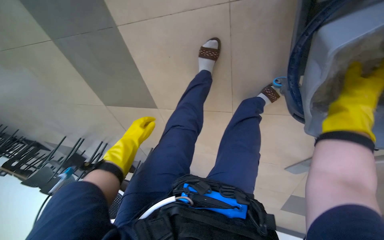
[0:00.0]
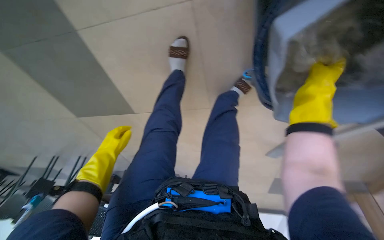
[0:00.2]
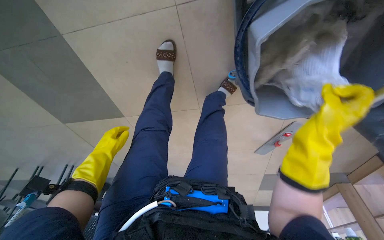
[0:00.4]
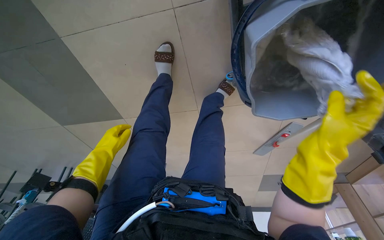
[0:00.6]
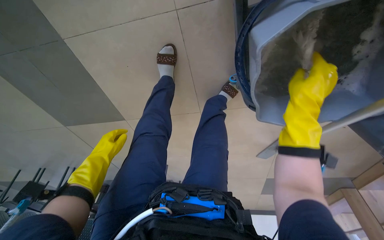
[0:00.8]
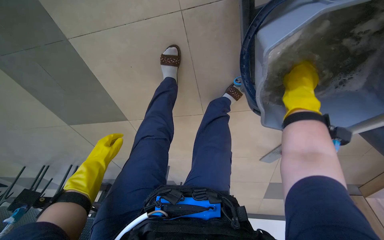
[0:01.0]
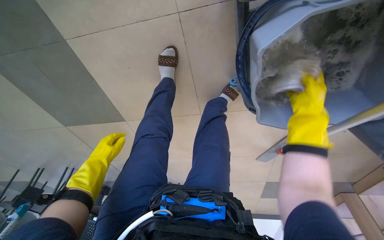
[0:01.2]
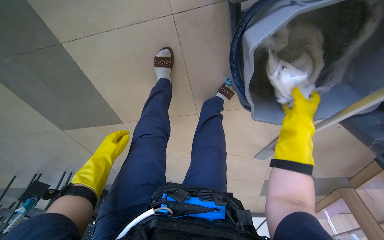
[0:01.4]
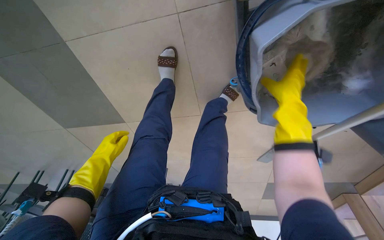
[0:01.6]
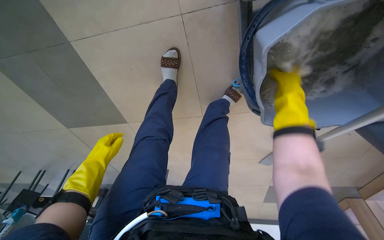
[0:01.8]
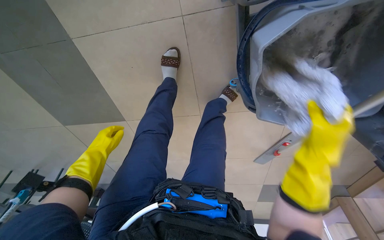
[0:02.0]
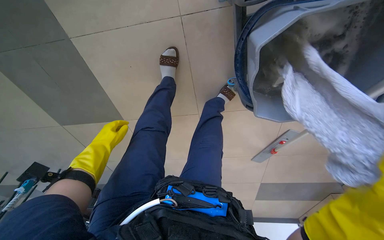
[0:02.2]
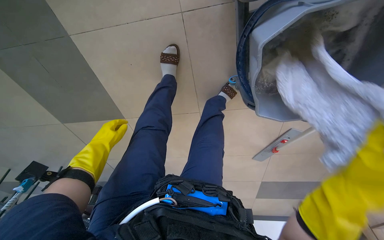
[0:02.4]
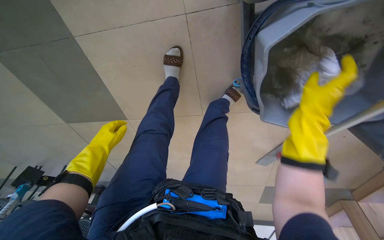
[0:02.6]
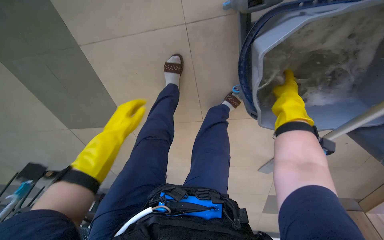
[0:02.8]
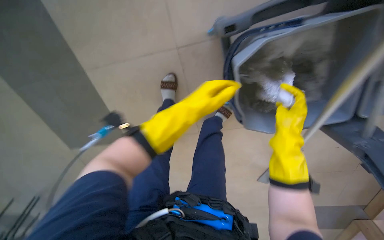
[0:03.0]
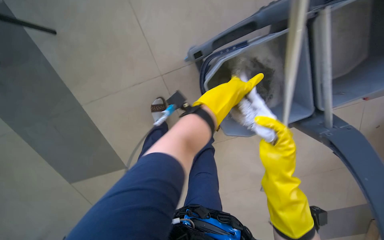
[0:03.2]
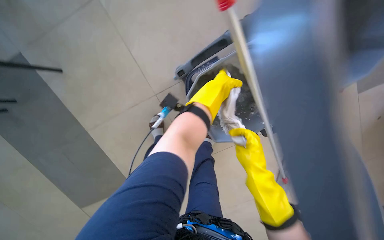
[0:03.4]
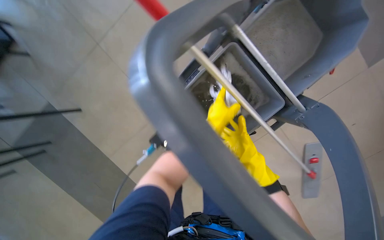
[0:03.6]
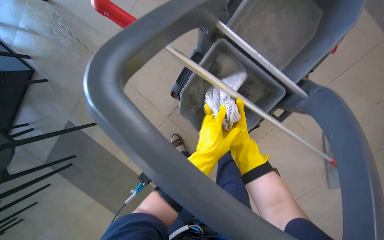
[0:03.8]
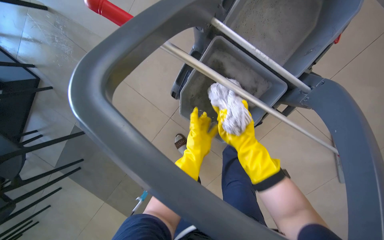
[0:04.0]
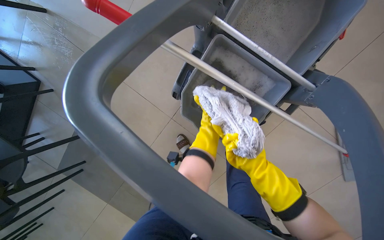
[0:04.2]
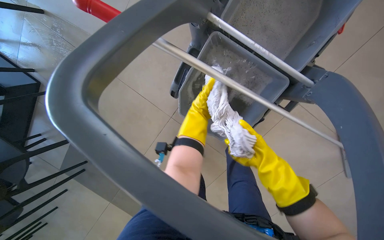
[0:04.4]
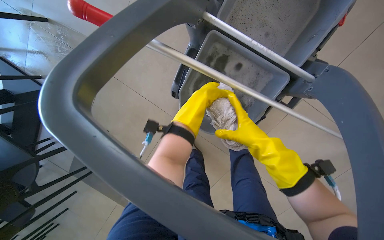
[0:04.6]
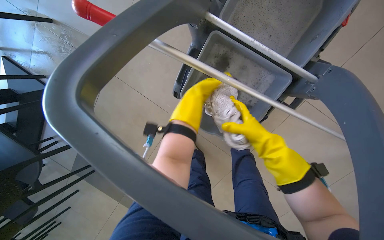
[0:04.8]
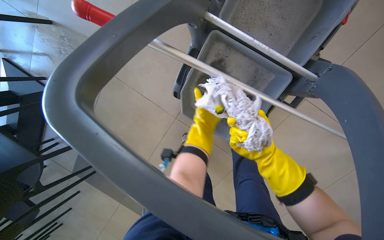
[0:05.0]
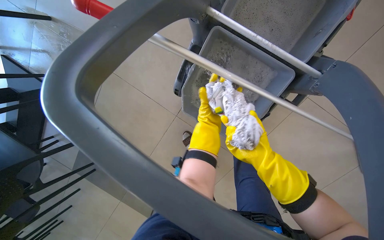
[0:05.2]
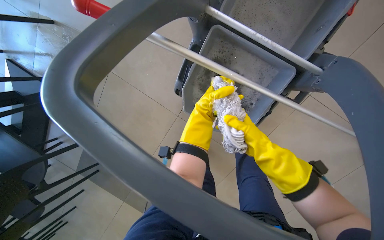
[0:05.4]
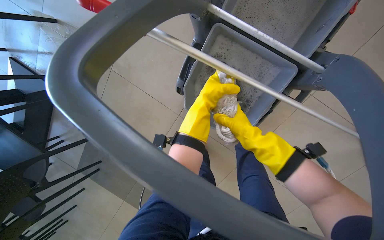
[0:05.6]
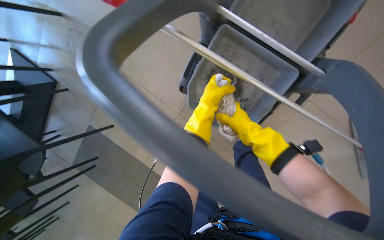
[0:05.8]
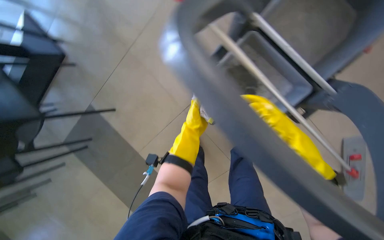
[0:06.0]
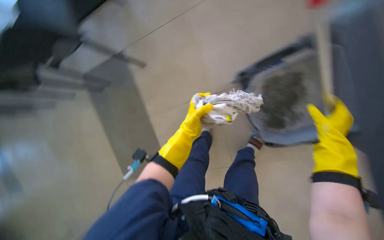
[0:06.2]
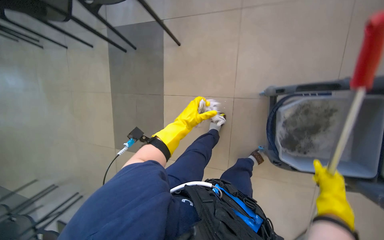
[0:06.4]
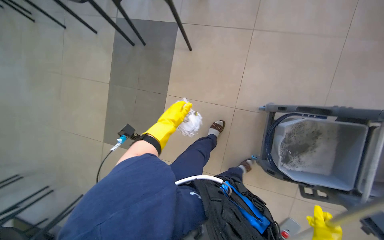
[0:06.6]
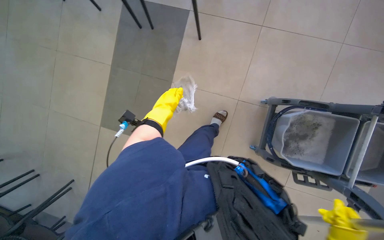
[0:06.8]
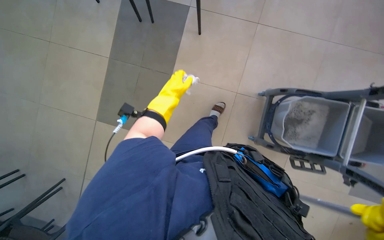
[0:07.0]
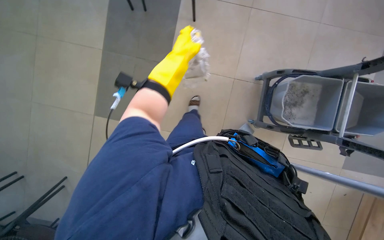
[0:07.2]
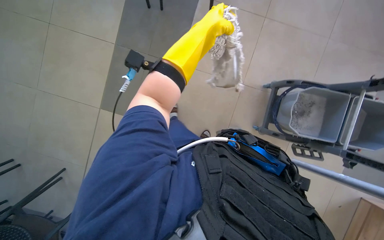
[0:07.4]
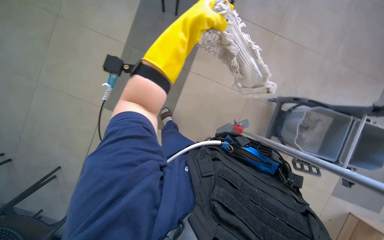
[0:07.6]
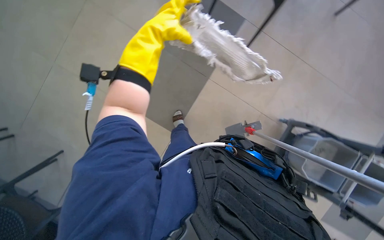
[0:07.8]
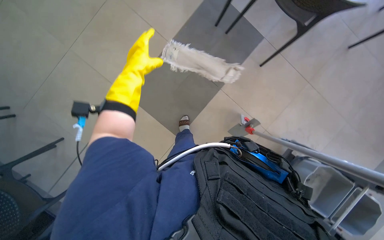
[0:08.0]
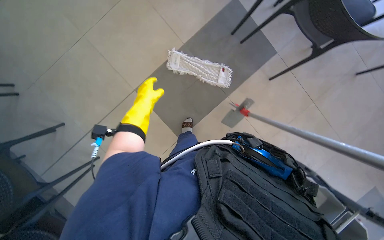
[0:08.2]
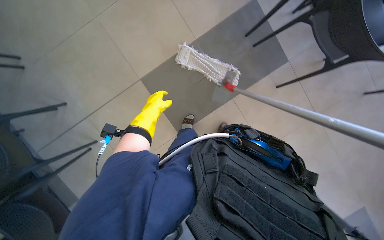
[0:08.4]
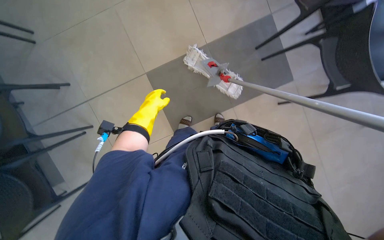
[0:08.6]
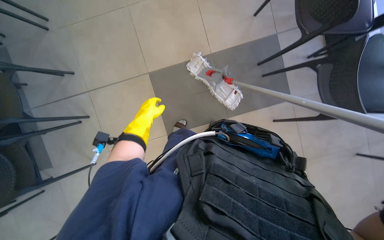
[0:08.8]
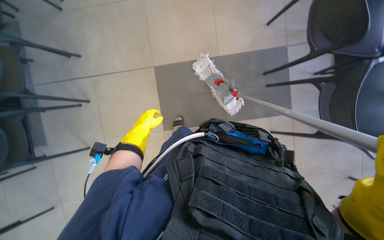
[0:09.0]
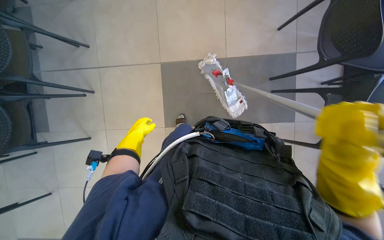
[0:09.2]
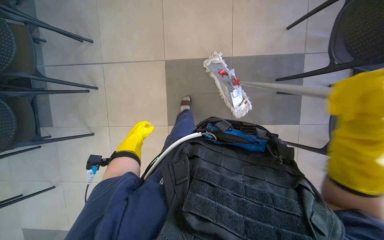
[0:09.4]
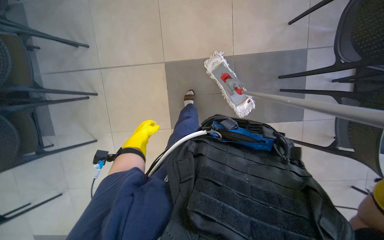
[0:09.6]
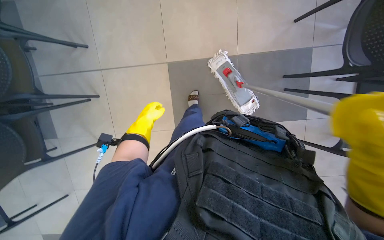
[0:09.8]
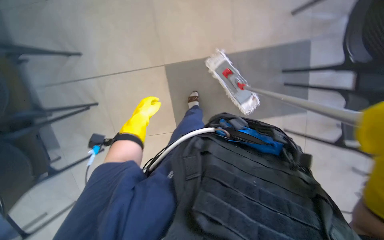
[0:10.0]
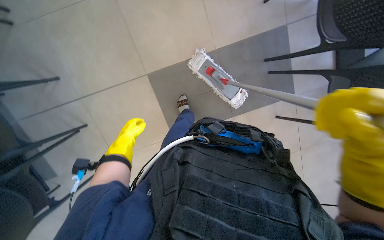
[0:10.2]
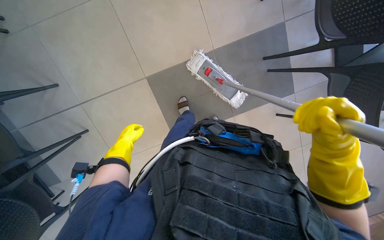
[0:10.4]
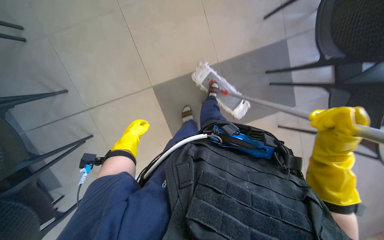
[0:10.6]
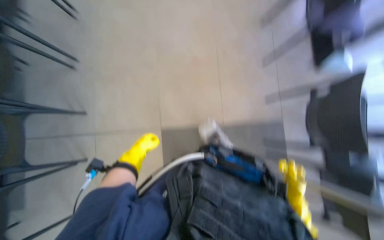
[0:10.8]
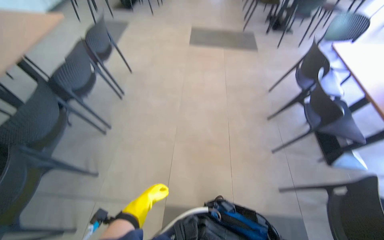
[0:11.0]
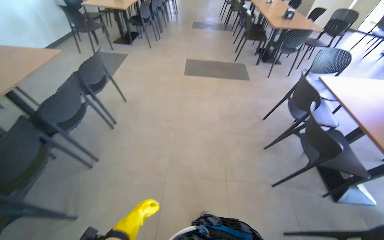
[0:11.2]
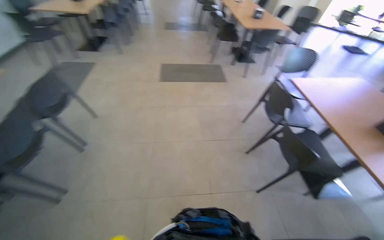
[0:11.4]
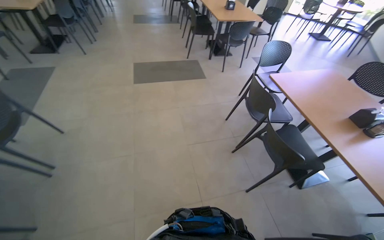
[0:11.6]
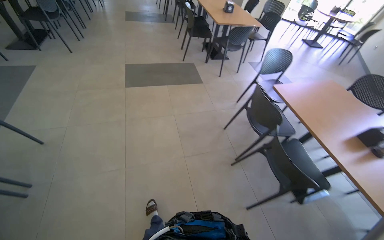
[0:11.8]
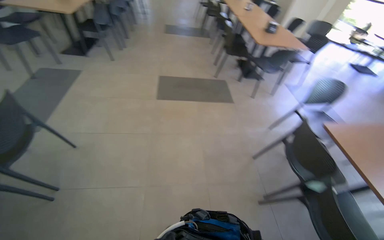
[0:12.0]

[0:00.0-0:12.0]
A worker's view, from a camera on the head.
Job: mopping floor.
The whole recording: Mopping cafeteria floor. The worker mops the cafeteria floor, moving chairs to clear the area.
0:00.0 to 0:01.6: The right hand swings up and down the picture, about 15 cm each way, with 3 reversals.
0:01.6 to 0:03.0: The left hand shifts approximately 40 cm to the right, nearer to the camera and up the picture.
0:03.0 to 0:04.4: The camera is aimed about 20 degrees further to the left. The wearer looks approximately 15 degrees further upward. Everything in view rotates roughly 35 degrees counterclockwise.
0:04.4 to 0:06.0: The right hand goes up and down the picture, about 10 cm each way, reversing 2 times.
0:06.0 to 0:07.6: The camera travels approximately 70 cm. The camera sweeps to the right, by approximately 15 degrees. The scene turns approximately 65 degrees clockwise in the picture.
0:07.6 to 0:09.0: The scene turns some 40 degrees clockwise in the picture.
0:10.4 to 0:12.0: The camera is carried about 70 cm. The view tips upward by about 30 degrees.

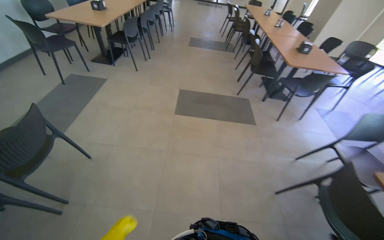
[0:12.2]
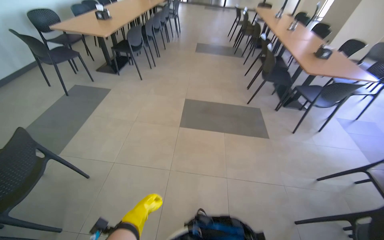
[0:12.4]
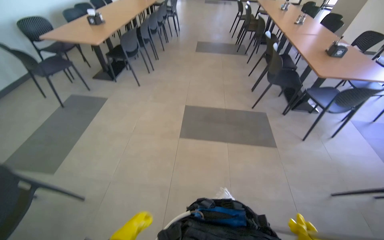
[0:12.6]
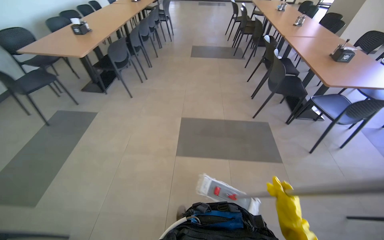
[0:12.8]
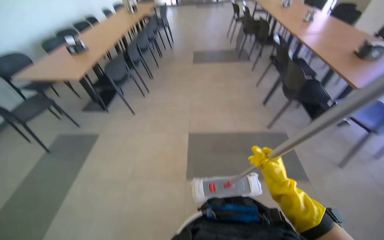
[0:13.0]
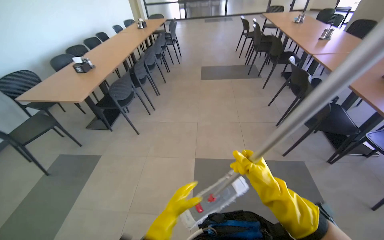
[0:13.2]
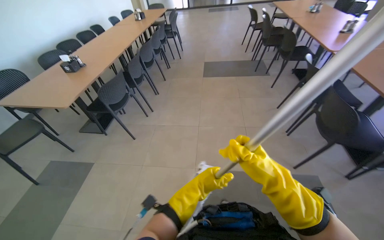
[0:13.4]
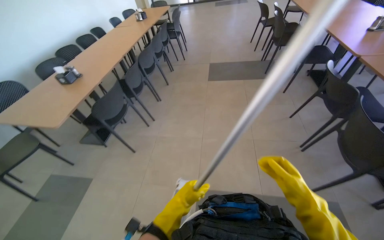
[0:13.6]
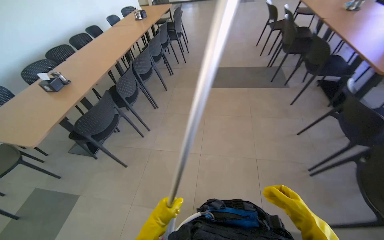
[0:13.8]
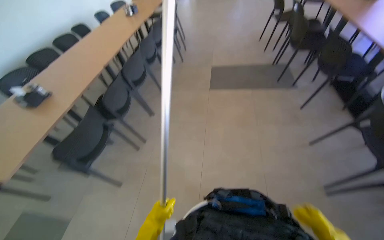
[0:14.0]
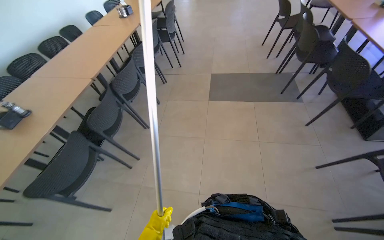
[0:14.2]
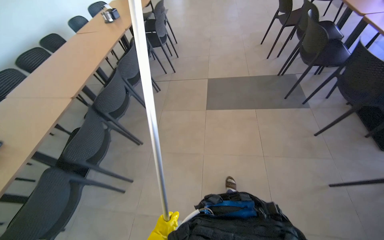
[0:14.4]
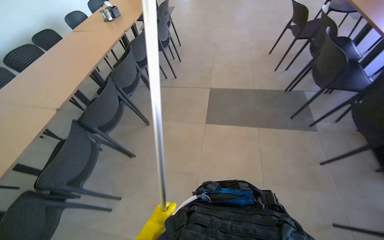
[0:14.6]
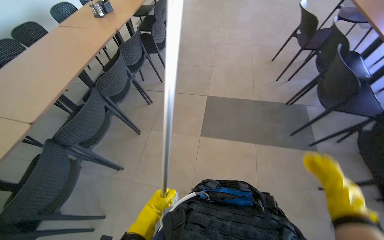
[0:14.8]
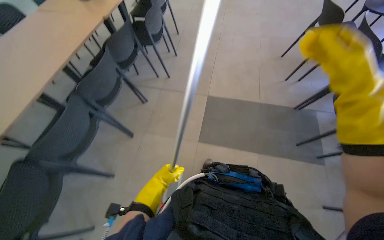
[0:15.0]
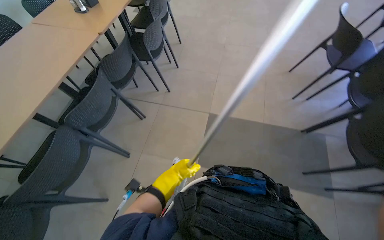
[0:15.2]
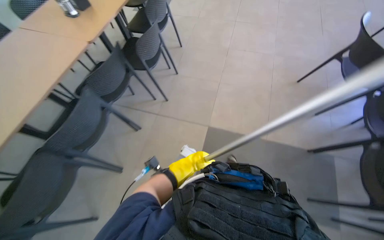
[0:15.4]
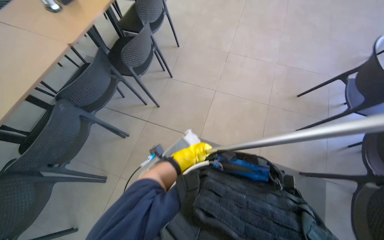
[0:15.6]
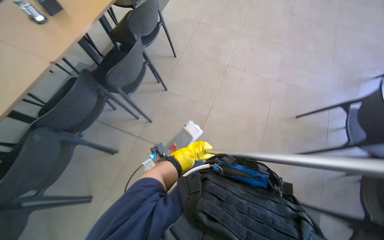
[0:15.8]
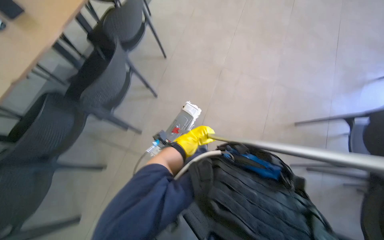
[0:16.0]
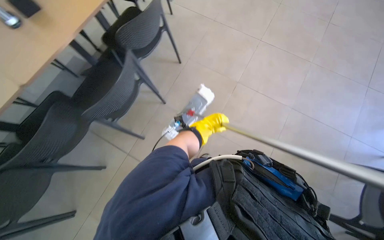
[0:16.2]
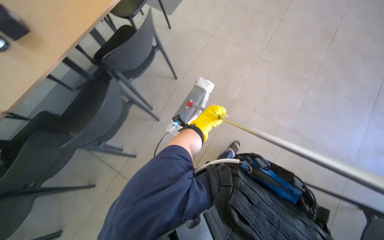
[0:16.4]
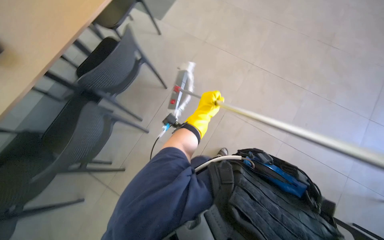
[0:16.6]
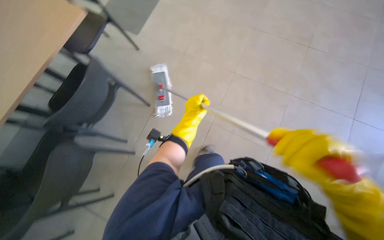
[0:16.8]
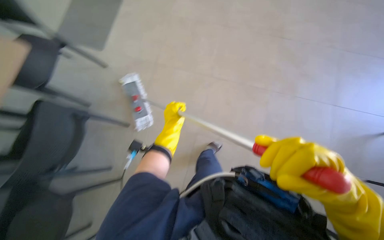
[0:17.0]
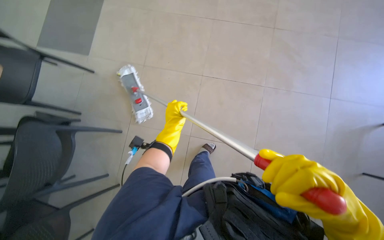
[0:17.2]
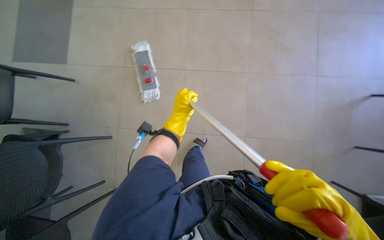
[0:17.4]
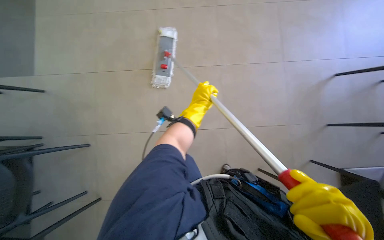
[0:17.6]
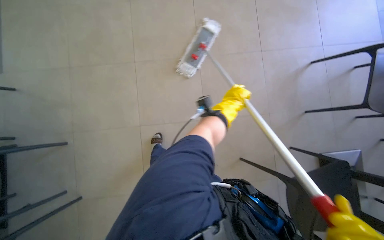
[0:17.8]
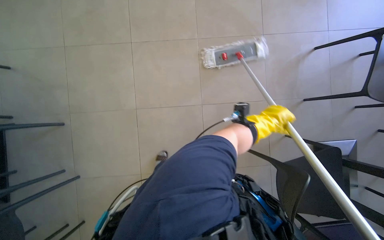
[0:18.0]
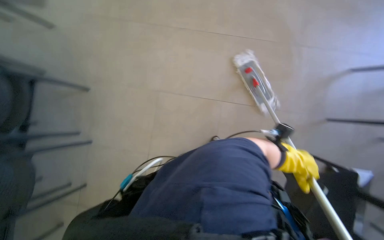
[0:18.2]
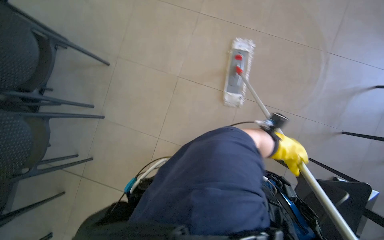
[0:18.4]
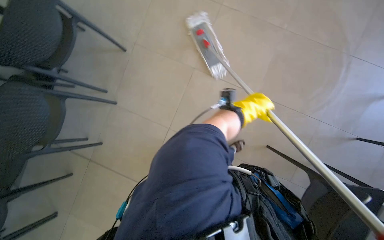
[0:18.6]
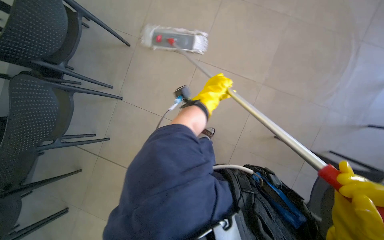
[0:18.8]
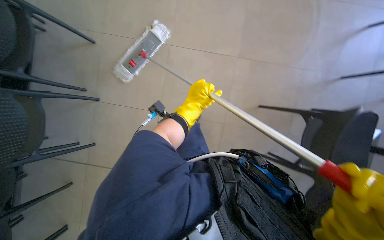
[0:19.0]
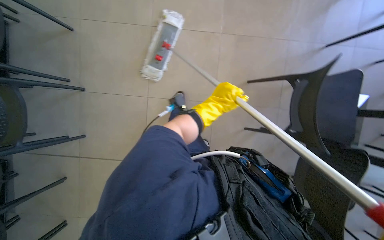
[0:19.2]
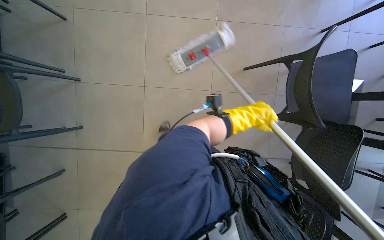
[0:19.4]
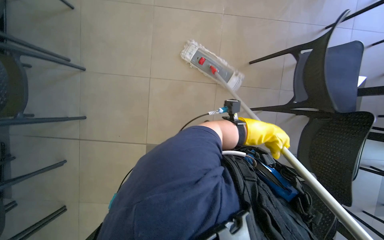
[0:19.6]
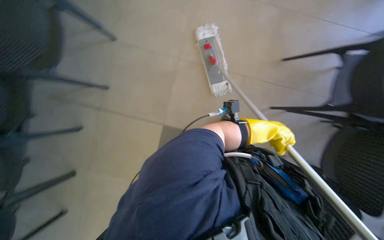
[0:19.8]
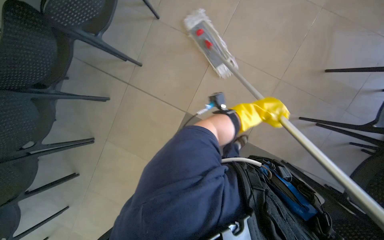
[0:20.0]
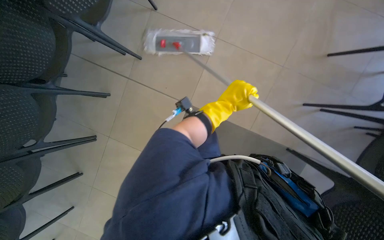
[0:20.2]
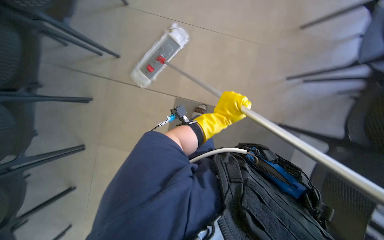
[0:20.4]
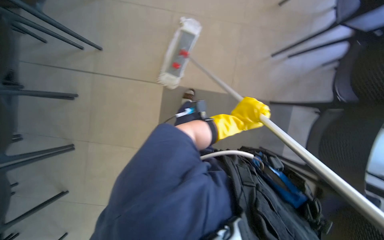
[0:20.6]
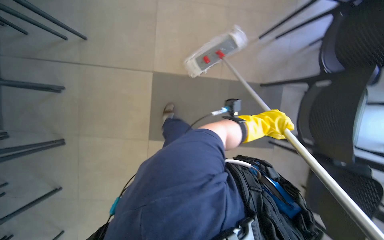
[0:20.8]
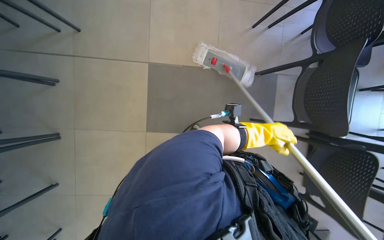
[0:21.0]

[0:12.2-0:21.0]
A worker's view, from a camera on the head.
Job: mopping floor.
The whole recording: Mopping cafeteria floor. The worker mops the cafeteria floor, moving chairs to clear the area.
0:12.2 to 0:13.6: The camera travels approximately 1.5 m.
0:15.2 to 0:16.6: The view tips upward by roughly 20 degrees. The left hand moves up the picture and to the right, roughly 30 cm.
0:16.6 to 0:18.0: The left hand shifts roughly 40 cm to the right.
0:18.0 to 0:19.6: The wearer moves roughly 40 cm.
0:19.6 to 0:21.0: The left hand travels to the left and back again, approximately 20 cm each way.
